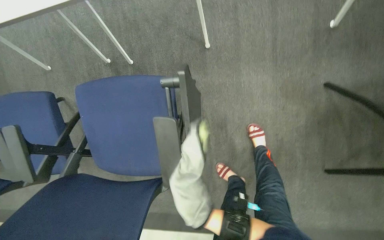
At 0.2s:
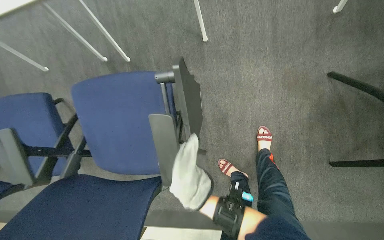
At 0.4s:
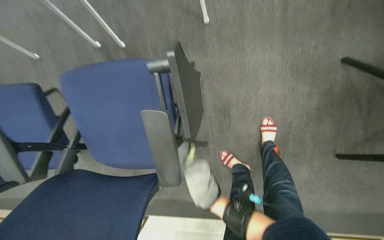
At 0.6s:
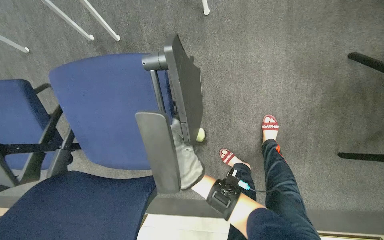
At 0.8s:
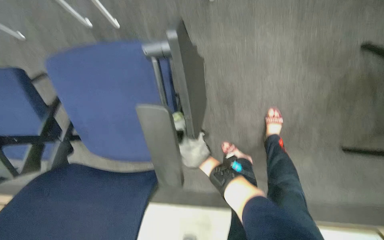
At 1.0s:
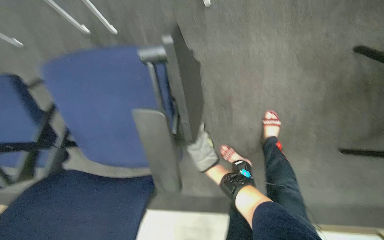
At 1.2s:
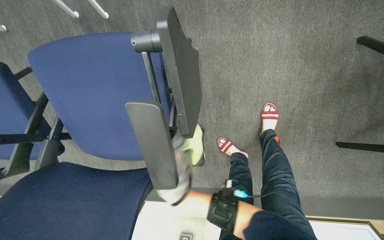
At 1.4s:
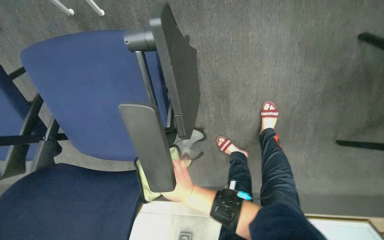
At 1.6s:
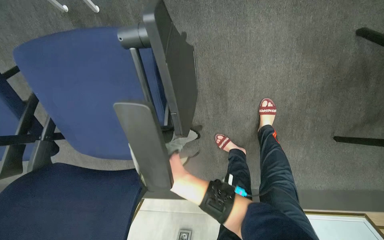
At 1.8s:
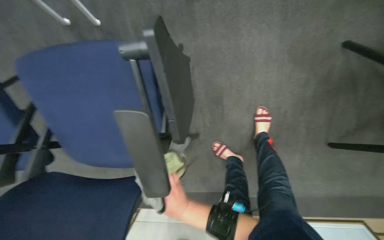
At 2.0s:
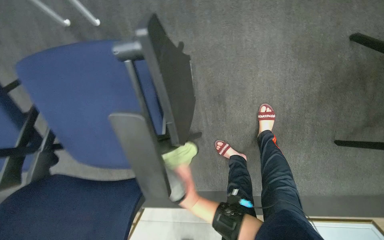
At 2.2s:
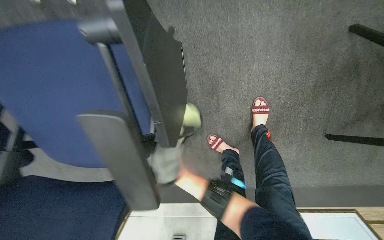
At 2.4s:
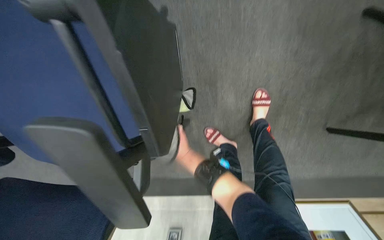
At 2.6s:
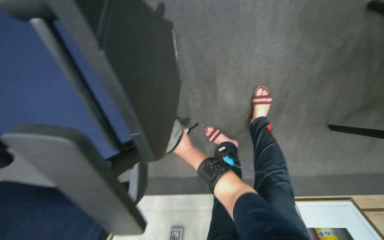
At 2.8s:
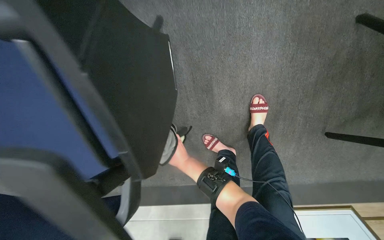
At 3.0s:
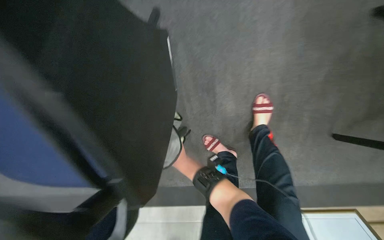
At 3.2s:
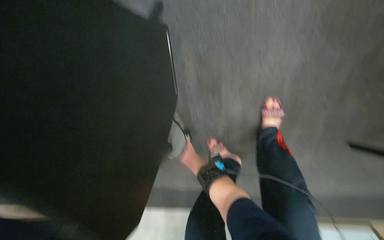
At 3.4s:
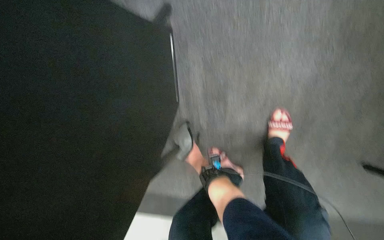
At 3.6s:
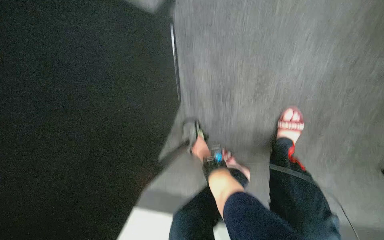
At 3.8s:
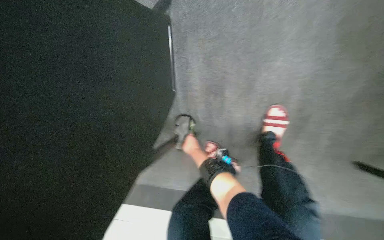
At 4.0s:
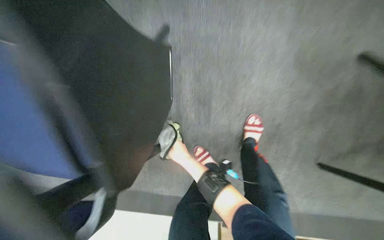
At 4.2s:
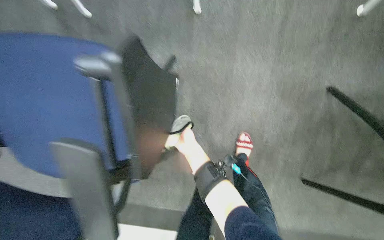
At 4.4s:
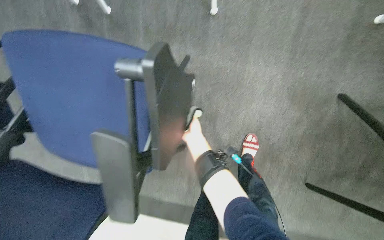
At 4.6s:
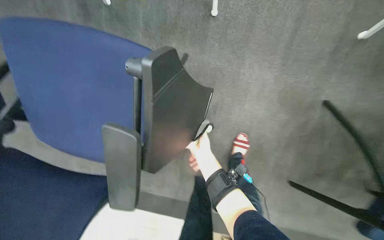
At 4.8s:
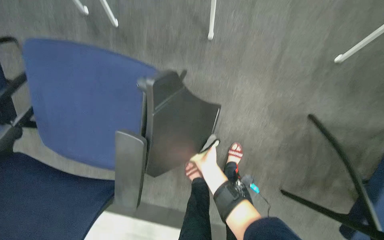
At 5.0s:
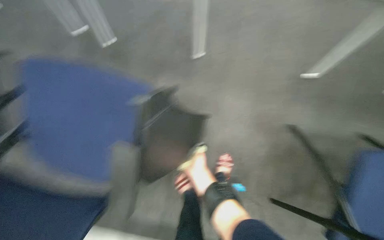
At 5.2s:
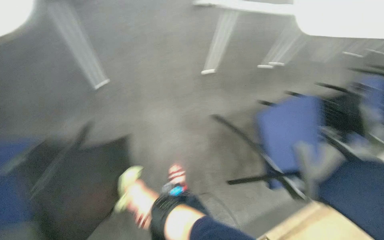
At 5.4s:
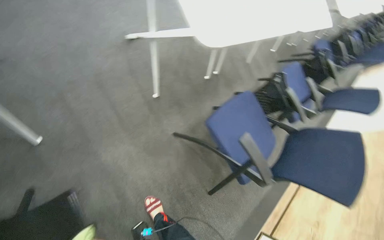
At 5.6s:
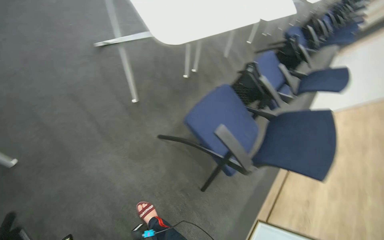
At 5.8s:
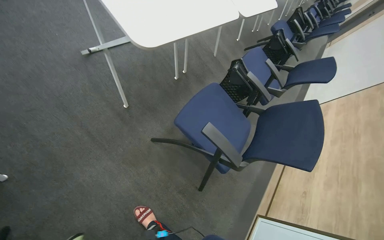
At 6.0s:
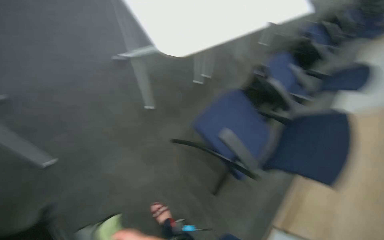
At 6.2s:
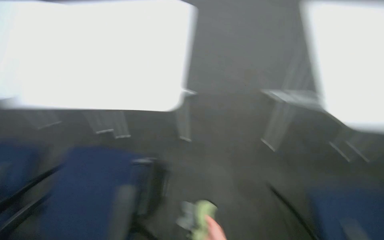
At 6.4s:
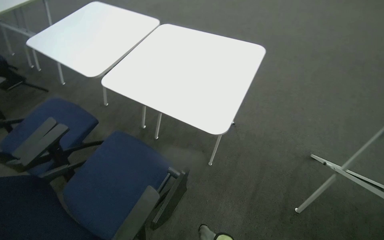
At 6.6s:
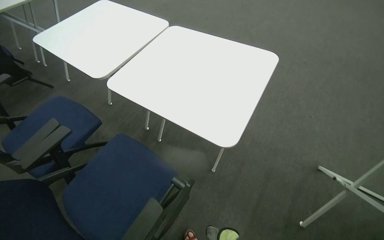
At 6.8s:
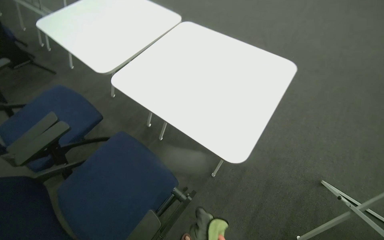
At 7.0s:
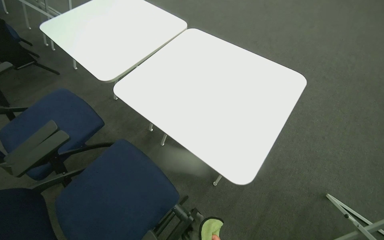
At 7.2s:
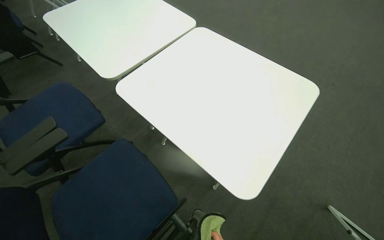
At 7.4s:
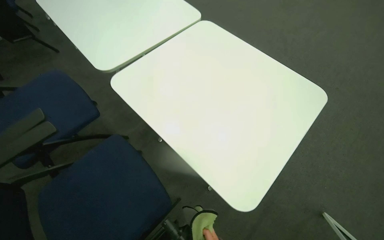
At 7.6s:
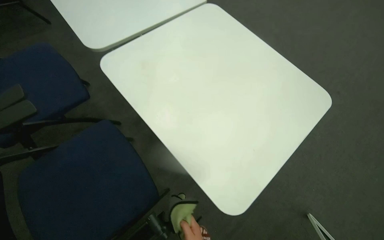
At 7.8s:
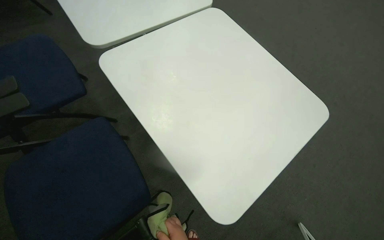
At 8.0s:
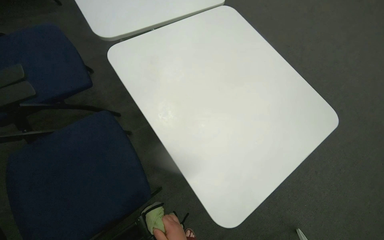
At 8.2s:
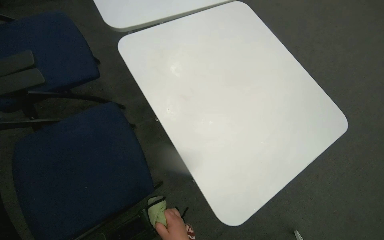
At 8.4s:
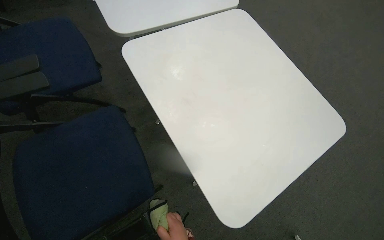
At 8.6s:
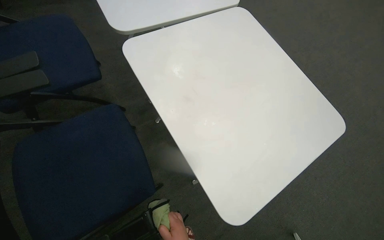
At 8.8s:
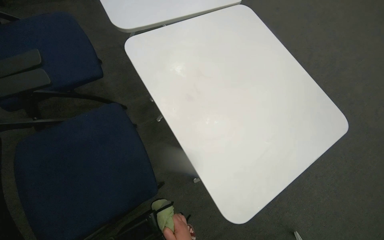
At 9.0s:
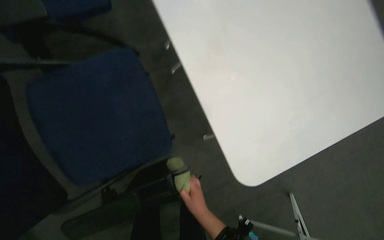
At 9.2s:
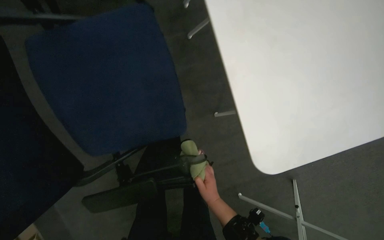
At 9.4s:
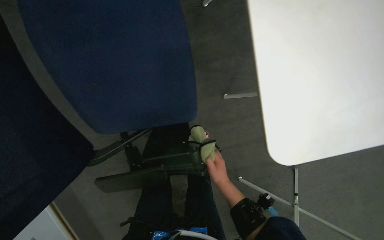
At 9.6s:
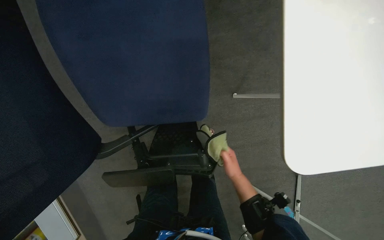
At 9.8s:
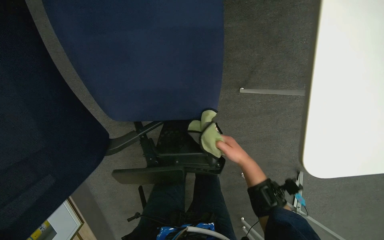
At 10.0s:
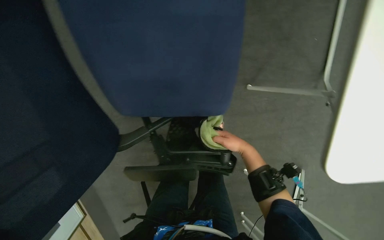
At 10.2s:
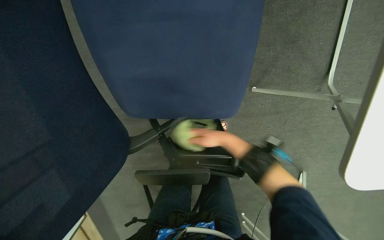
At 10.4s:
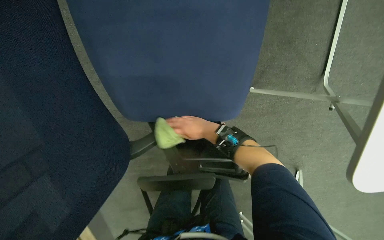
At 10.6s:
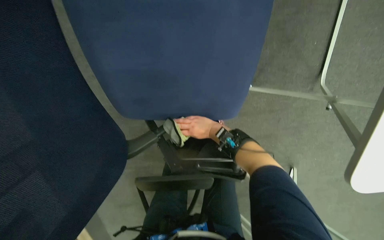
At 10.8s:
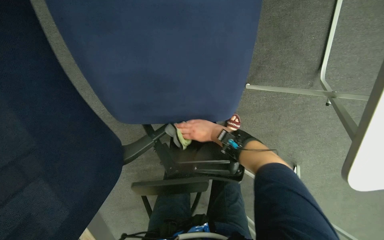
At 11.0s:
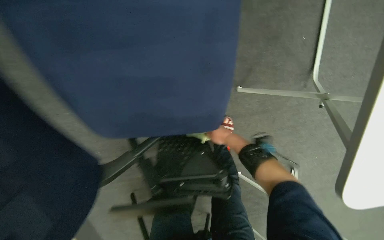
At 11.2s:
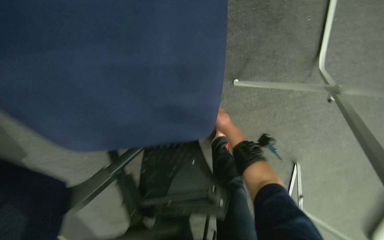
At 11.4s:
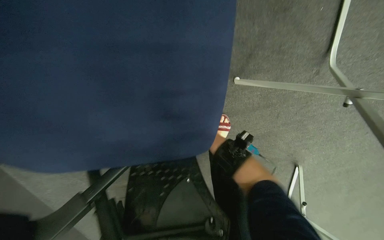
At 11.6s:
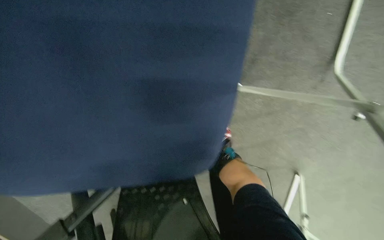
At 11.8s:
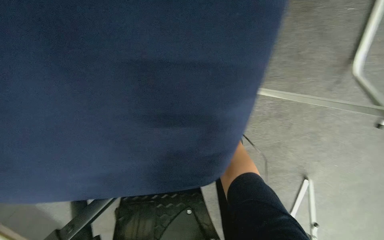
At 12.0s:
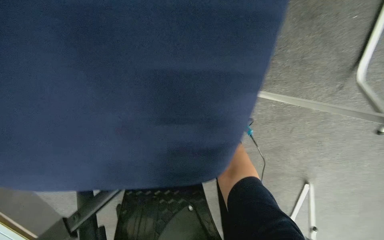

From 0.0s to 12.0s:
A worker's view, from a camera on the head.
Job: wiping surfaces.
The whole recording: Wiping conference room tables and chairs. The worker wipes down the surfaces of conference room tables and chairs with a cloth.
From 0.0s to 1.6s: The camera pitches downward, by some 15 degrees. The right hand moves nearer and farther over about 15 cm, changing direction 2 times.
From 3.0s to 4.4s: The wearer looks approximately 15 degrees further upward.
From 4.4s to 6.0s: The head travels approximately 40 cm. The head rotates approximately 60 degrees to the right. The camera pitches upward, by approximately 20 degrees.
From 6.0s to 7.6s: The wearer moves about 50 cm. The head turns to the left by some 90 degrees.
From 7.6s to 9.0s: The camera pitches downward, by about 15 degrees.
From 9.0s to 10.4s: The camera pitches downward, by roughly 25 degrees.

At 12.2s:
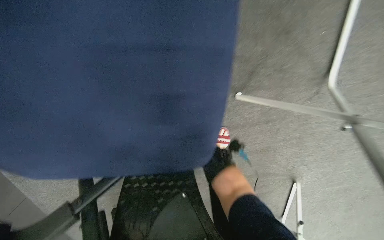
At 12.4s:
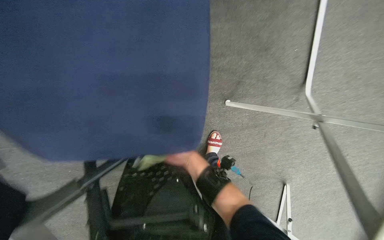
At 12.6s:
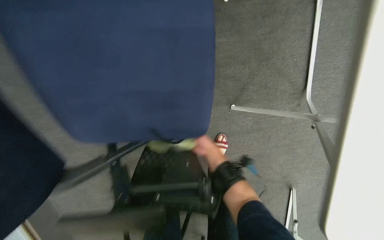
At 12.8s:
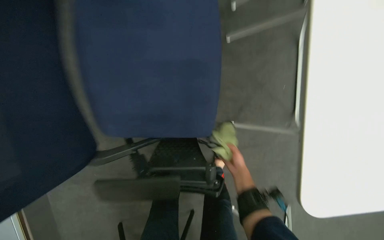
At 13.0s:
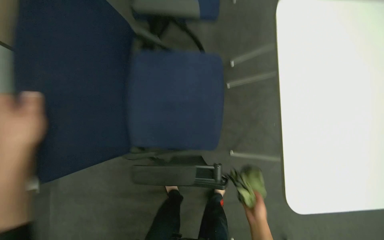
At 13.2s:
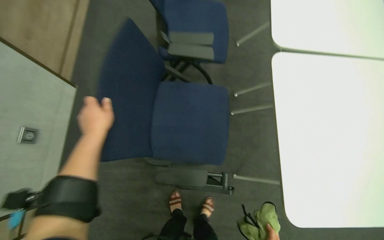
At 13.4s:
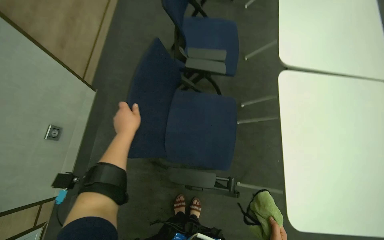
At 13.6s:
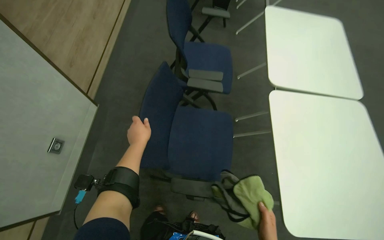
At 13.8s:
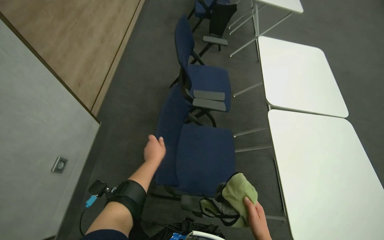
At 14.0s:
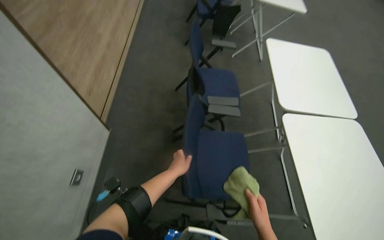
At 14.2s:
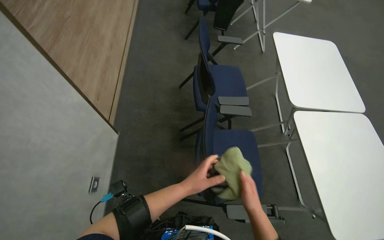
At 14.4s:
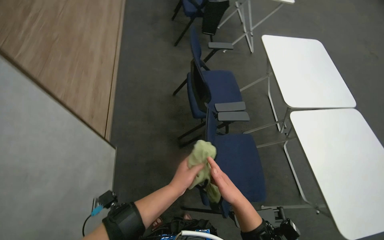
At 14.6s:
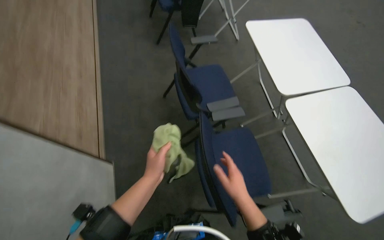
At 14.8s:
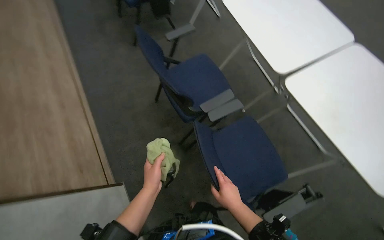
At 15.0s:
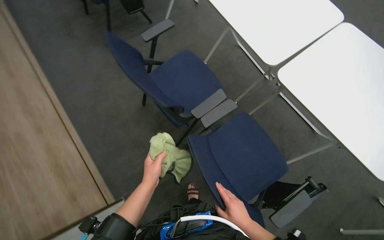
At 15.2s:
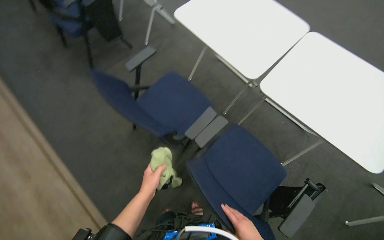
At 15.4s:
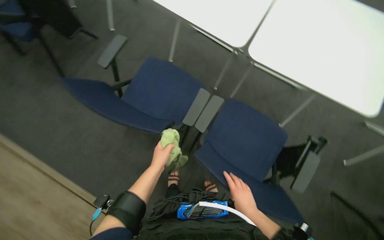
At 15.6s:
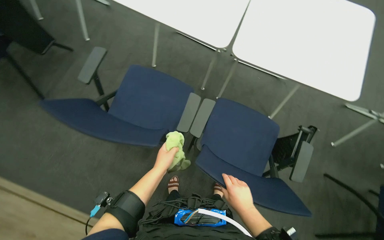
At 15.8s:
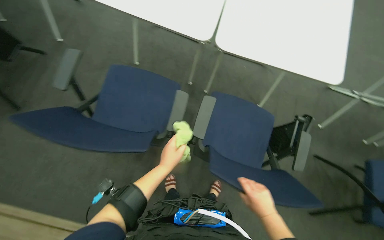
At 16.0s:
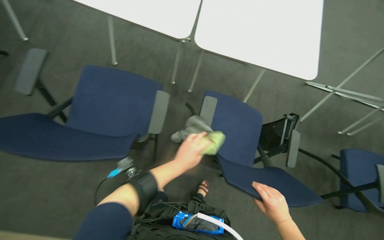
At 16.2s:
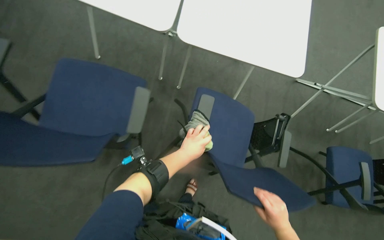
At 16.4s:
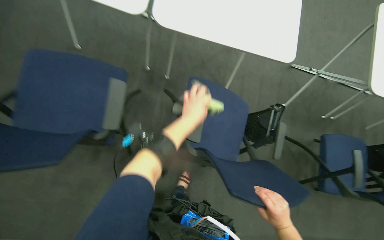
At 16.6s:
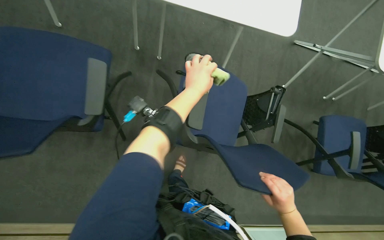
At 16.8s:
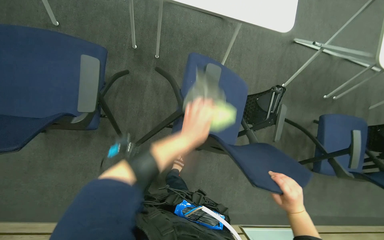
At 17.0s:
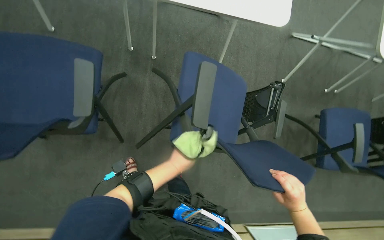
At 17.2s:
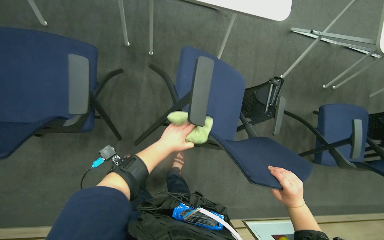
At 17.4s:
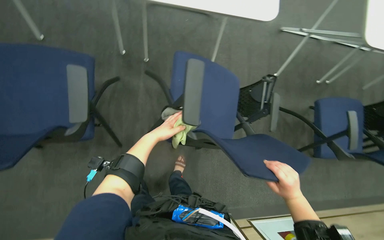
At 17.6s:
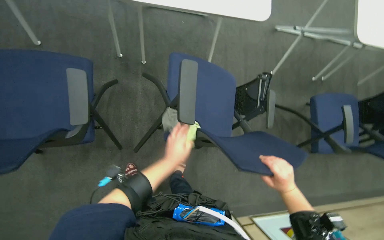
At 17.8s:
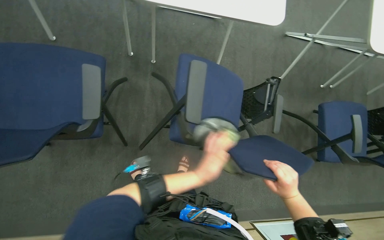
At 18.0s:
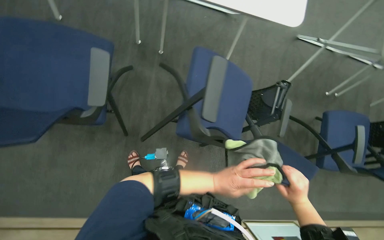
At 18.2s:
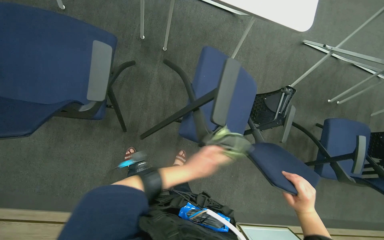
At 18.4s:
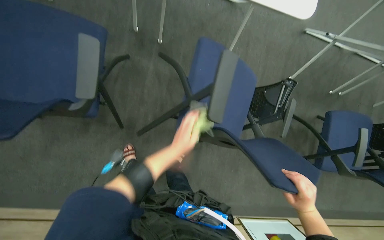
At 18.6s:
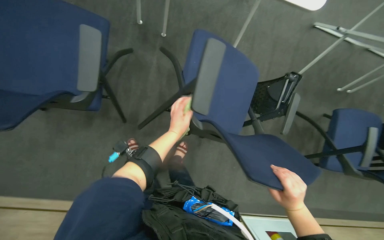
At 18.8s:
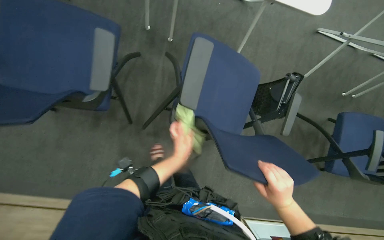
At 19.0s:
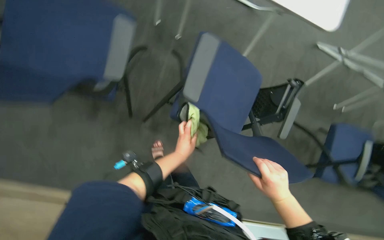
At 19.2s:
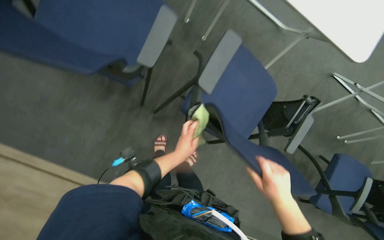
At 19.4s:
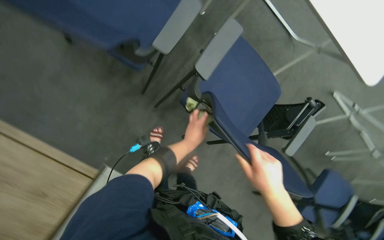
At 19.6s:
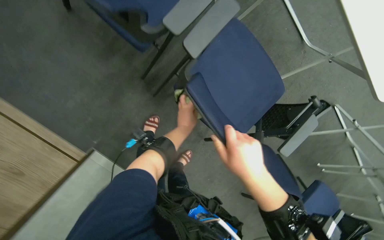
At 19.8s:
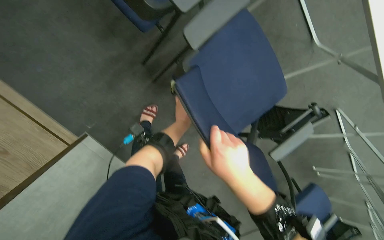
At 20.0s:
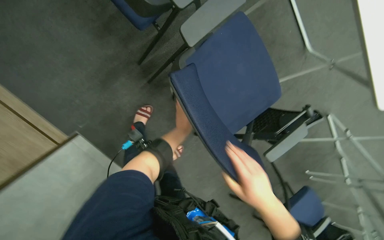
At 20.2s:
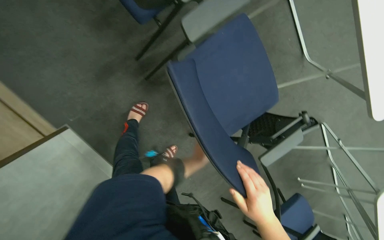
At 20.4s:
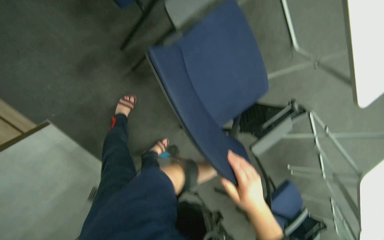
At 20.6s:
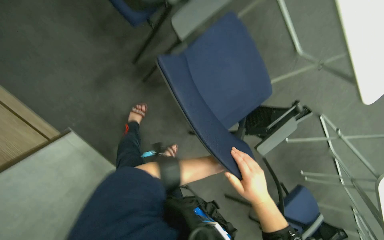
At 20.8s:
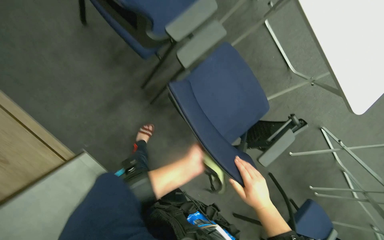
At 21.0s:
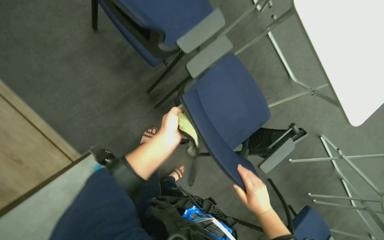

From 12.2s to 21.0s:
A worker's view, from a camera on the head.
Job: wiping surfaces.
The whole recording: Wiping conference room tables and chairs. The worker wipes down the surfaces of conference room tables and chairs with a cloth.
From 12.2s to 13.6s: The wearer moves some 80 cm. The view tips upward by approximately 50 degrees.
From 13.6s to 15.2s: The scene turns roughly 45 degrees counterclockwise in the picture.
From 15.2s to 16.6s: The wearer looks some 40 degrees further to the right. The view tilts roughly 20 degrees downward.
From 16.6s to 18.0s: The left hand goes up and down the picture, some 25 cm each way, reversing 2 times.
From 18.0s to 19.6s: The scene rotates clockwise by about 35 degrees.
From 19.6s to 21.0s: The right hand is displaced down the picture and farther from the camera by some 15 cm; the left hand goes about 25 cm nearer to the camera.
